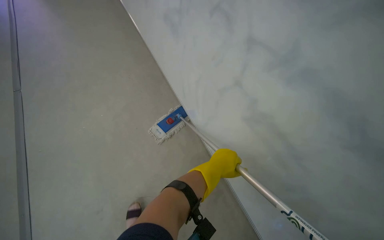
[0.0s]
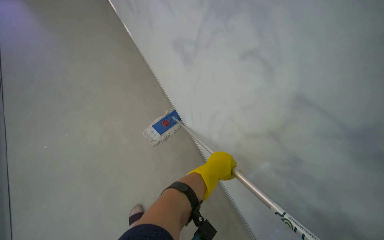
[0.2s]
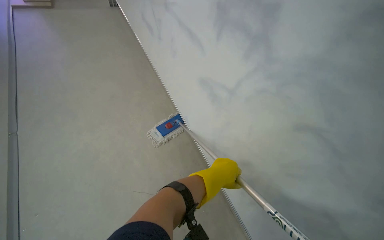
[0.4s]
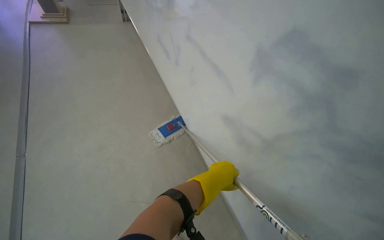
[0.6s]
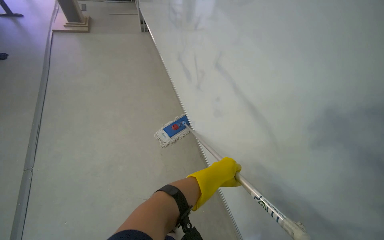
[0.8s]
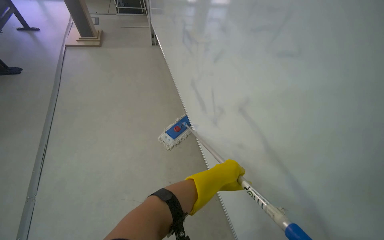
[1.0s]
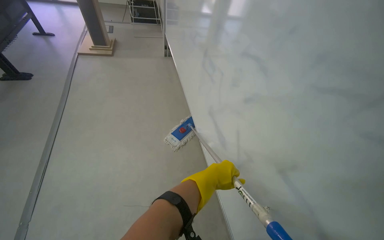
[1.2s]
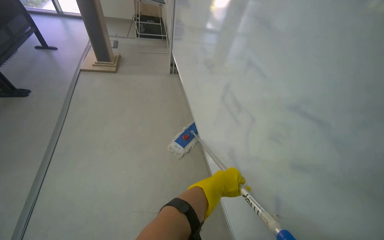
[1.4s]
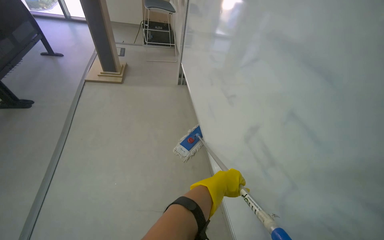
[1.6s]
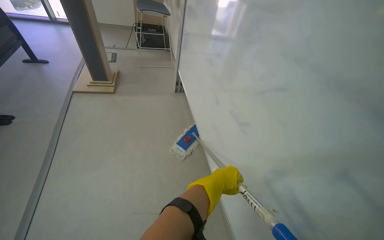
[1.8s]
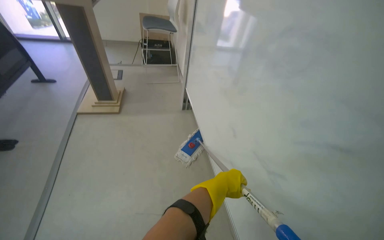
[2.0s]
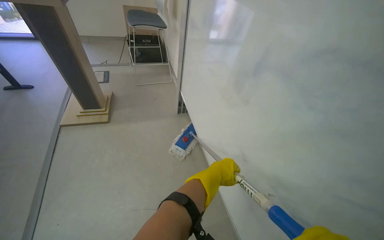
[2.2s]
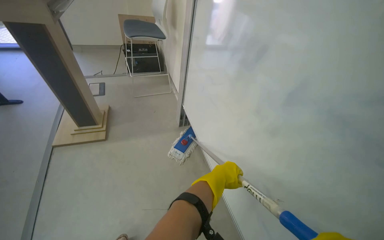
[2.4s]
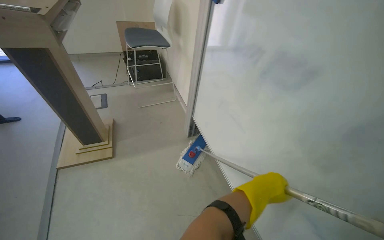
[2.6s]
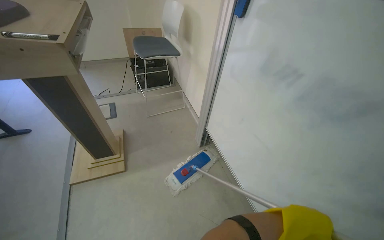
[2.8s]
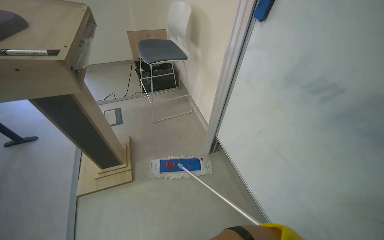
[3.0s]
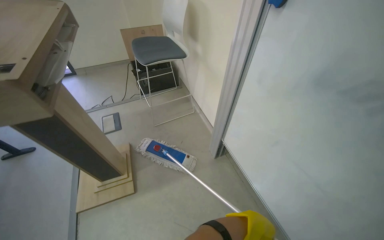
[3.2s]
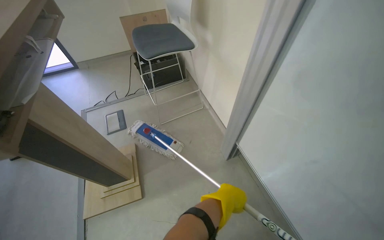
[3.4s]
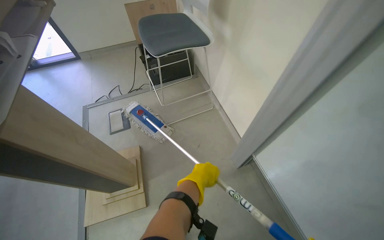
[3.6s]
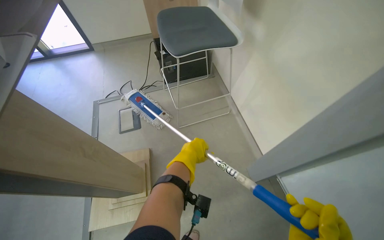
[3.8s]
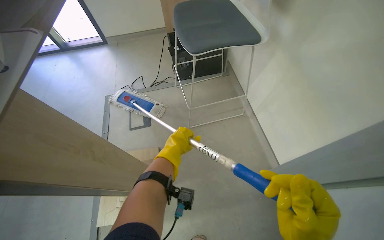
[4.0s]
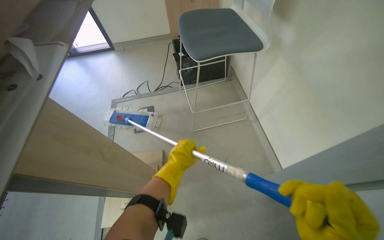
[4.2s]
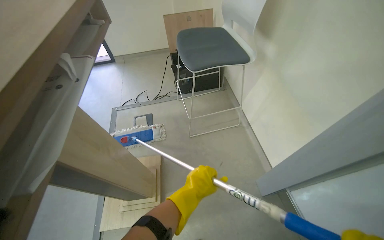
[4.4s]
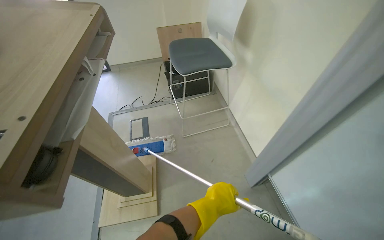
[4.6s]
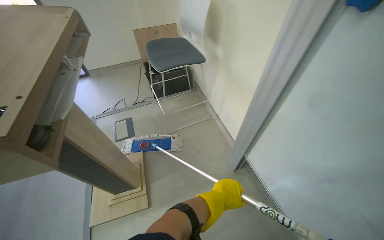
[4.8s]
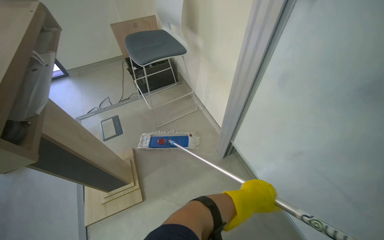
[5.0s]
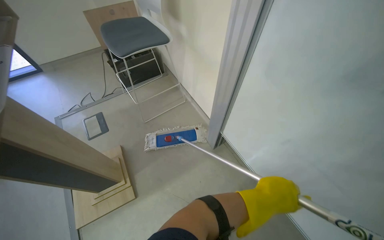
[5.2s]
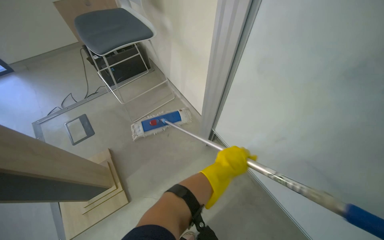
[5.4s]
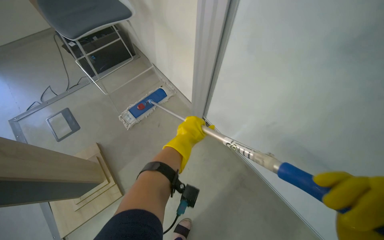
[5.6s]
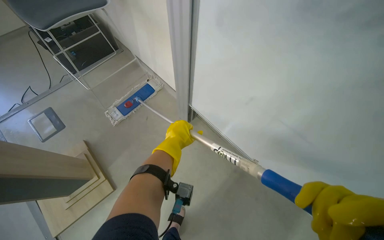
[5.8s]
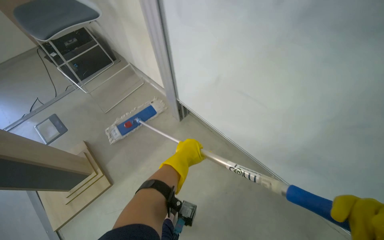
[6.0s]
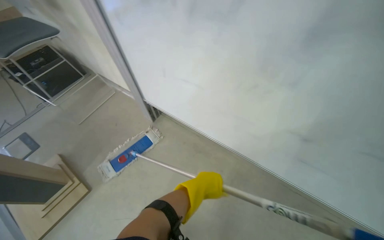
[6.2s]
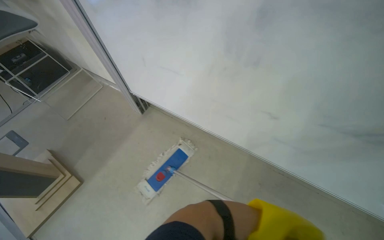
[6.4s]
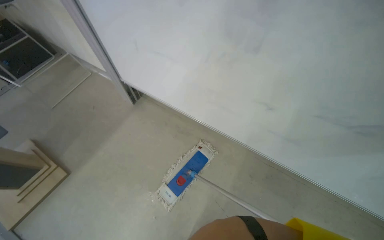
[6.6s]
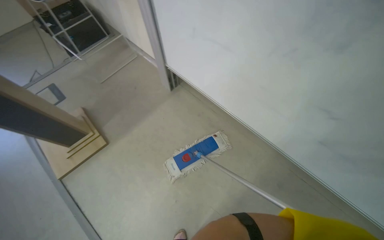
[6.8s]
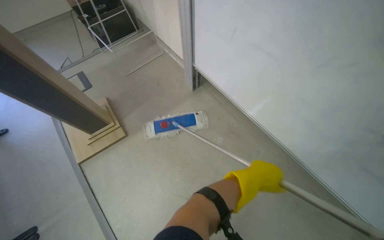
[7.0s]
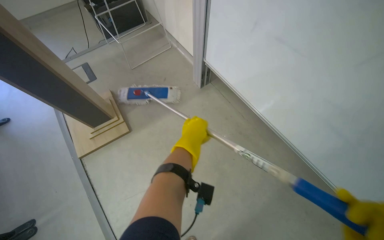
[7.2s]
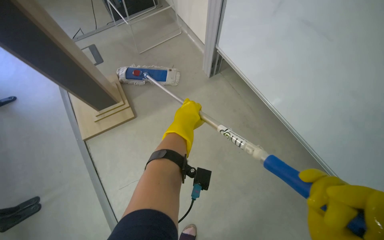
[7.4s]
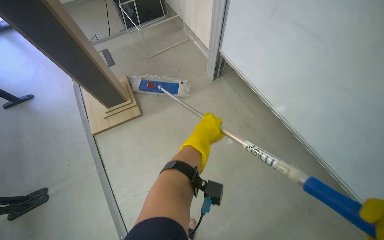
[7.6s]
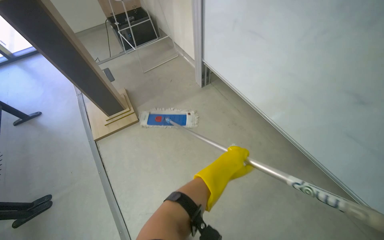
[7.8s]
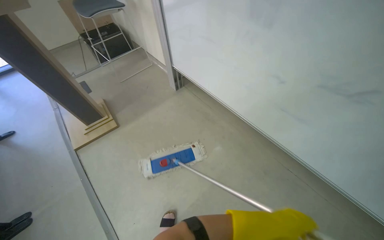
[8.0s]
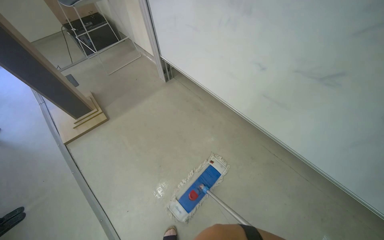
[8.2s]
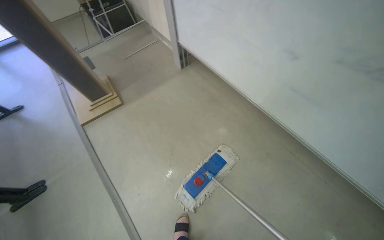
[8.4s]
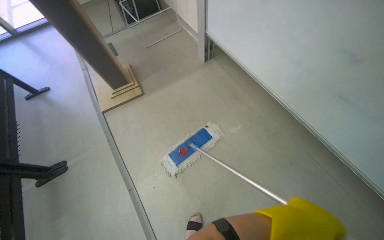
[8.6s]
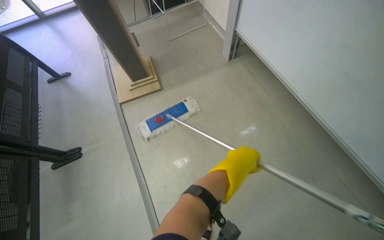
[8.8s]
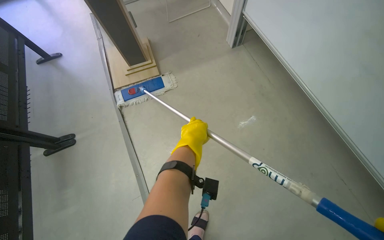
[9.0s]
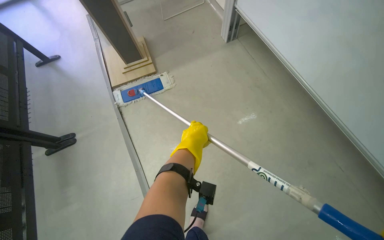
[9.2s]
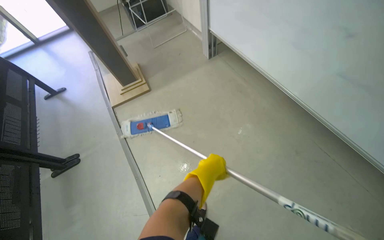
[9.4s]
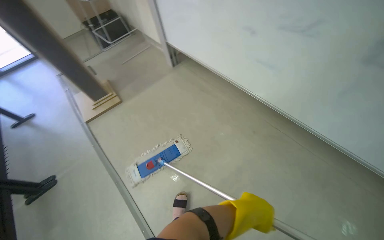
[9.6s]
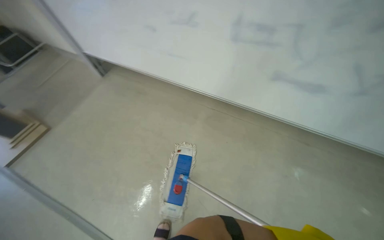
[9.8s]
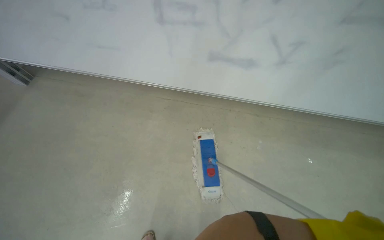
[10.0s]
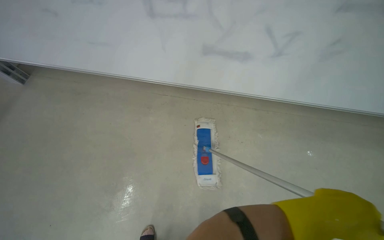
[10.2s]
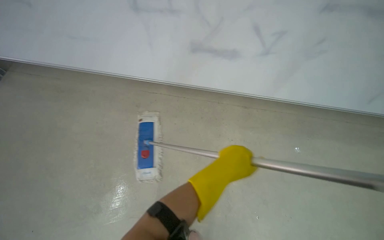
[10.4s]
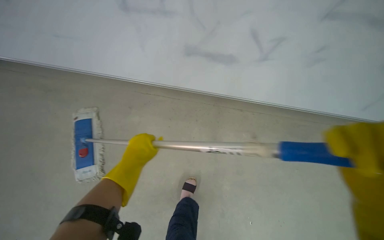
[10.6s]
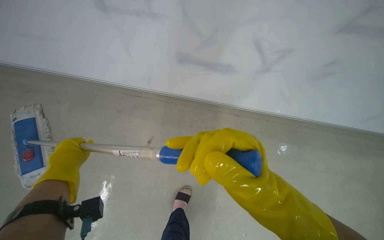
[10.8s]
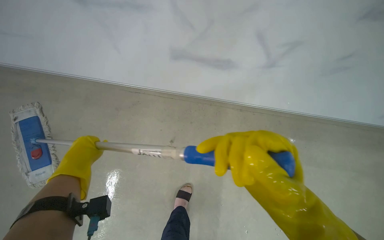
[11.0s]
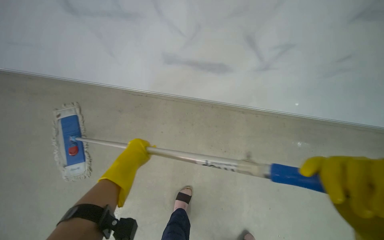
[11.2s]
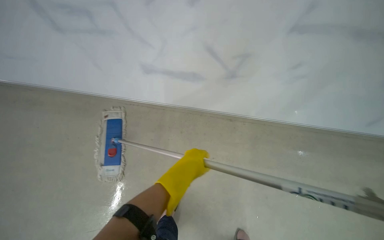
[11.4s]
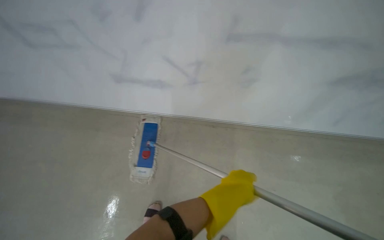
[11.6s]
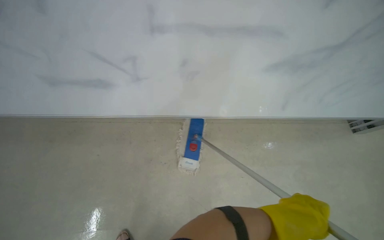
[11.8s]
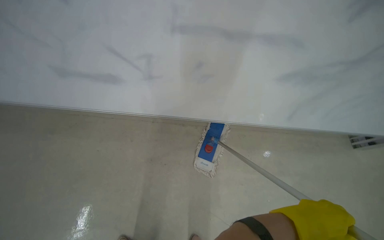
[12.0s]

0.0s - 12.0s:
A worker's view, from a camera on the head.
Job: mopping floor.
The whole recording: Mopping lecture hall floor. The worker mops the floor of the lecture hall, moving between rows of seats and cleaning the mop head.
3.0s - 4.4s: The head travels roughly 60 cm.
4.4s - 6.0s: The wearer moves approximately 50 cm. The head rotates some 35 degrees to the right.
9.0s - 10.4s: The camera travels approximately 70 cm. The head turns to the right by roughly 50 degrees.

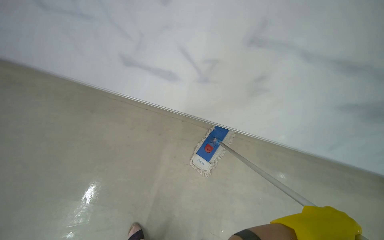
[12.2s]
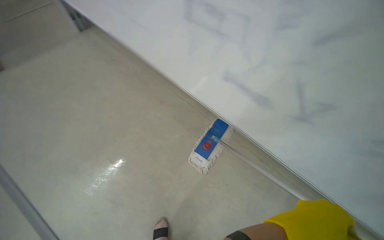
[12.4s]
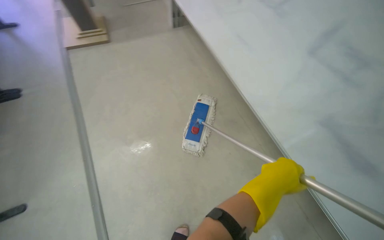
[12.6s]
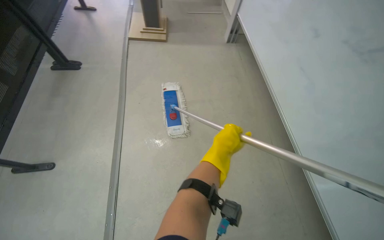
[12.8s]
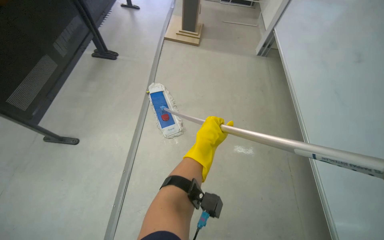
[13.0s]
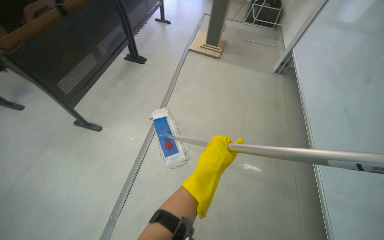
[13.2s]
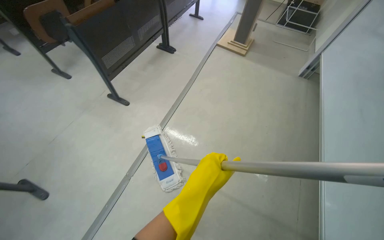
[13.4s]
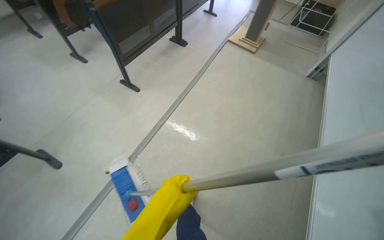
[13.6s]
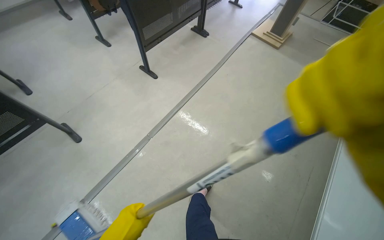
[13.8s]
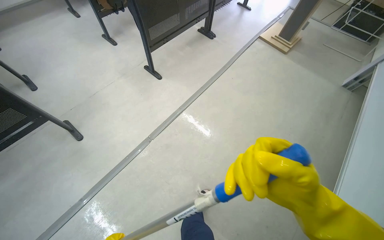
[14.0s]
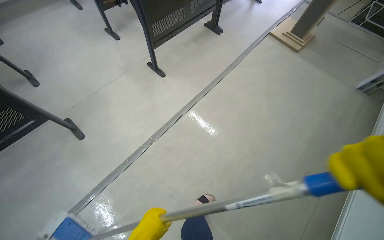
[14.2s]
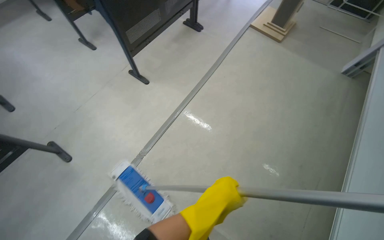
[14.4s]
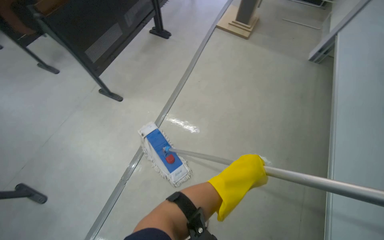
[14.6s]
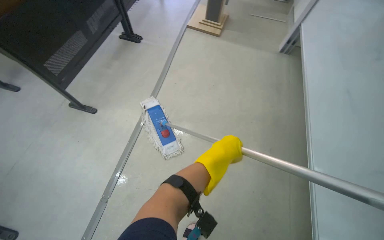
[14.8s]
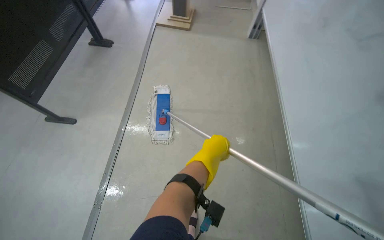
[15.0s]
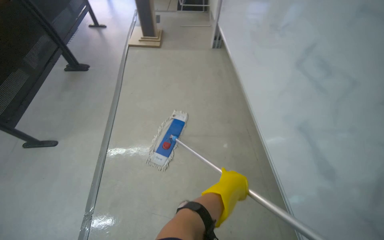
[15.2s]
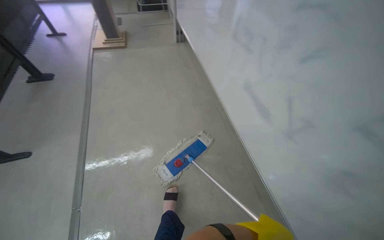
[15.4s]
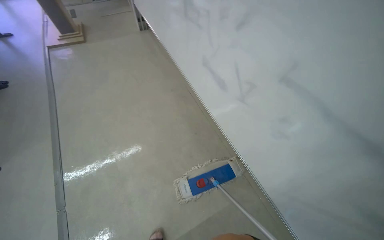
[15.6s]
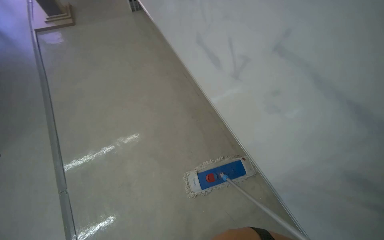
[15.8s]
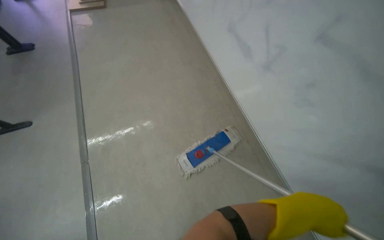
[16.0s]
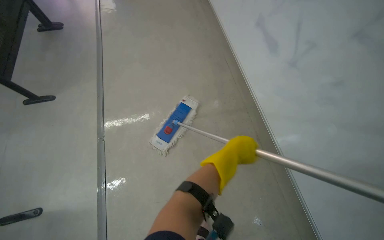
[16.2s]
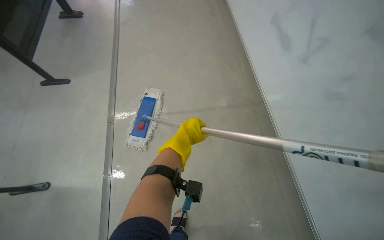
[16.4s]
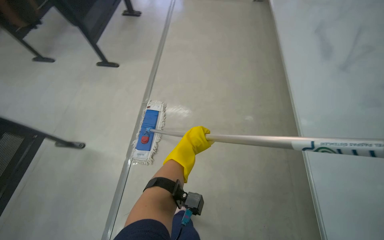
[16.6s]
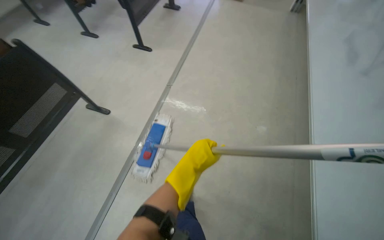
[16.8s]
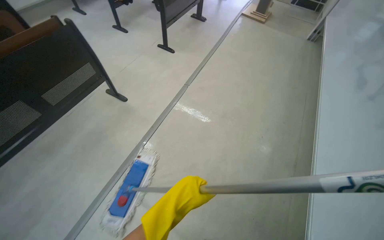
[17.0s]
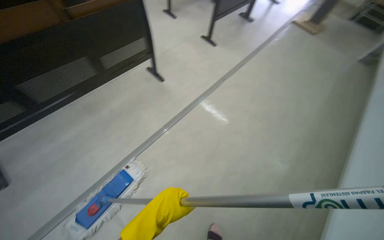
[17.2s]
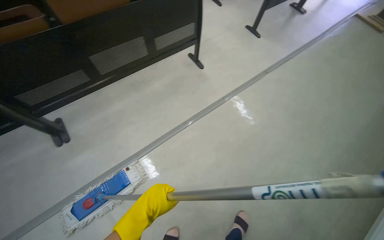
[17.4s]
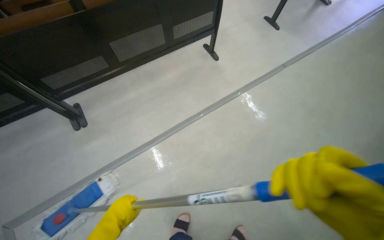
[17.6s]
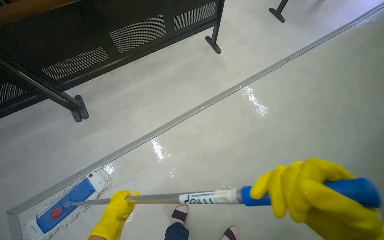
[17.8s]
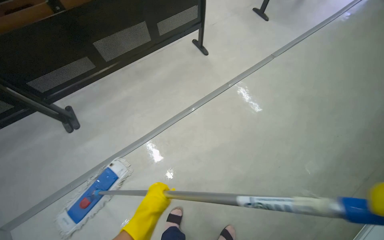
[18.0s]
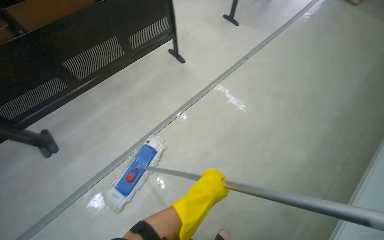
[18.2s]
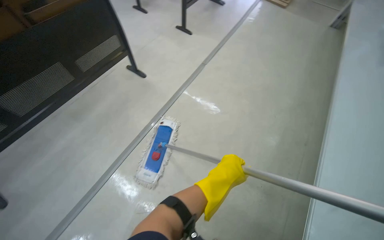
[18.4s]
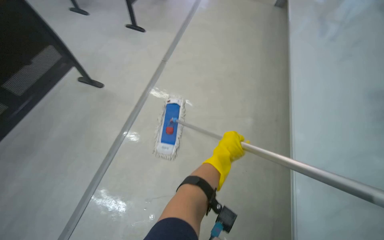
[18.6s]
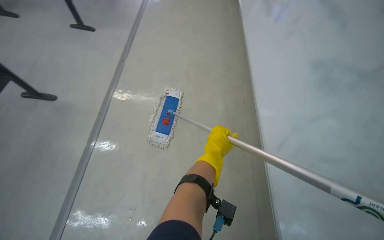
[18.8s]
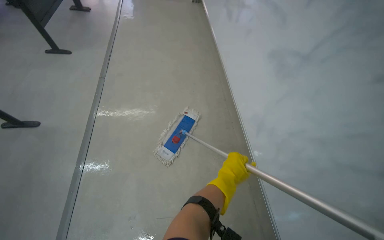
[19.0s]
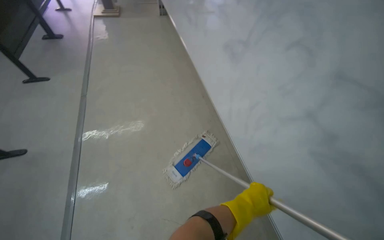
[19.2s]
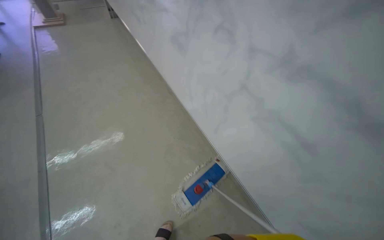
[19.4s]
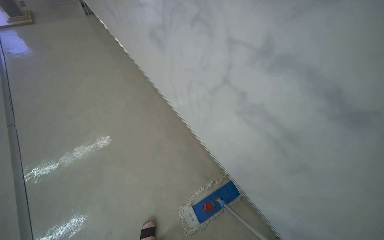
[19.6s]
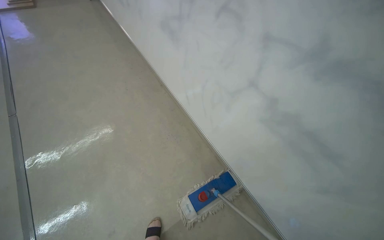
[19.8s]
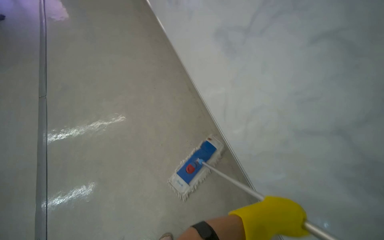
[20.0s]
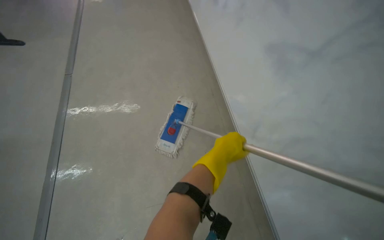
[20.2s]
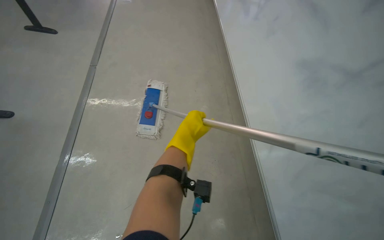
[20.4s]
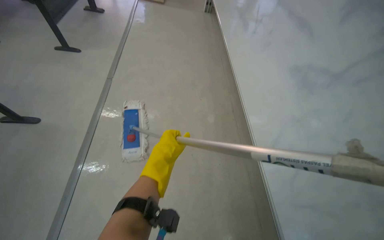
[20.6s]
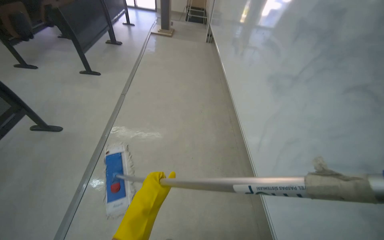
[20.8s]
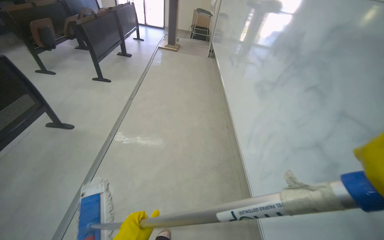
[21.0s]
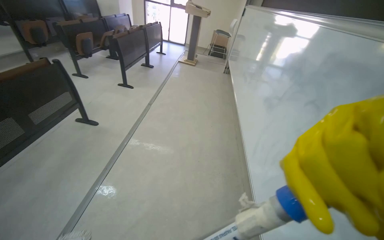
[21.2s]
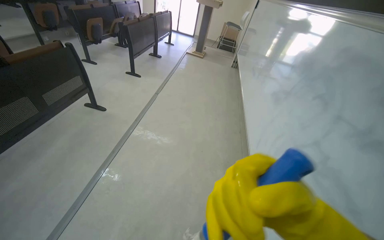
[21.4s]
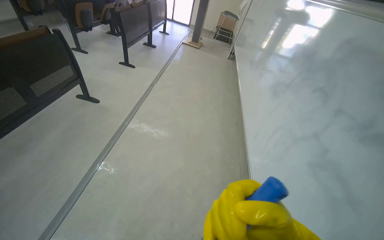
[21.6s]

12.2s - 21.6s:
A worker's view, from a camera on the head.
Job: mopping floor.
The whole recording: Mopping lecture hall floor. The worker mops the floor of the lecture hall, moving between rows of seats and cleaning the mop head.
13.8s - 15.4s: The head rotates approximately 55 degrees to the right.
15.4s - 17.0s: The camera is carried roughly 50 cm. The head rotates about 50 degrees to the left.
